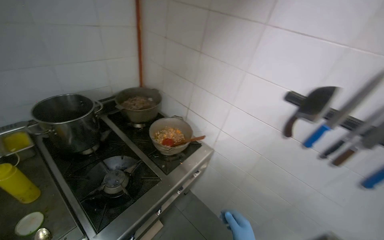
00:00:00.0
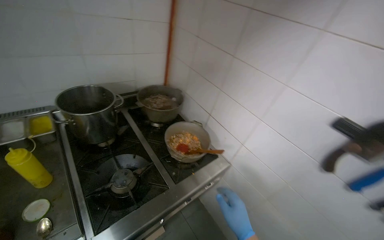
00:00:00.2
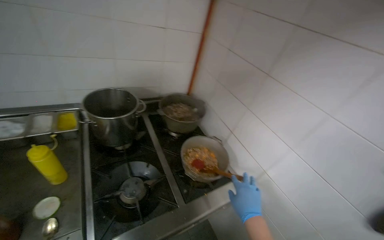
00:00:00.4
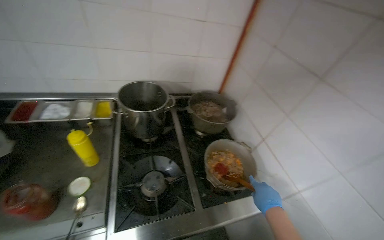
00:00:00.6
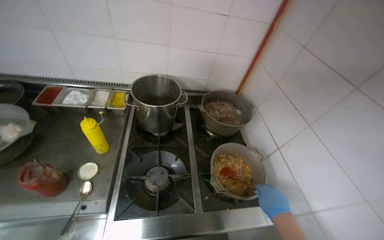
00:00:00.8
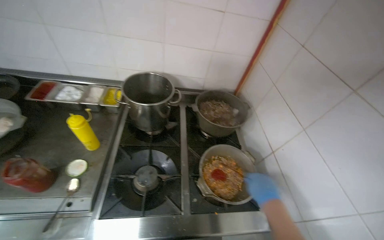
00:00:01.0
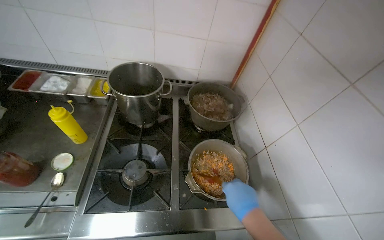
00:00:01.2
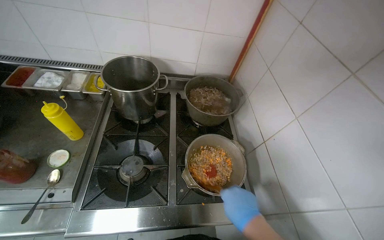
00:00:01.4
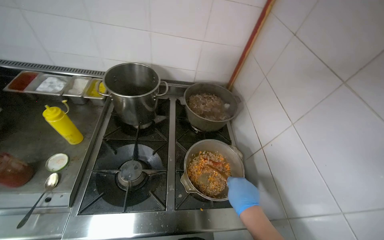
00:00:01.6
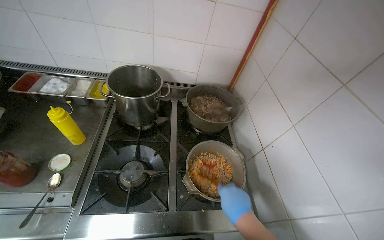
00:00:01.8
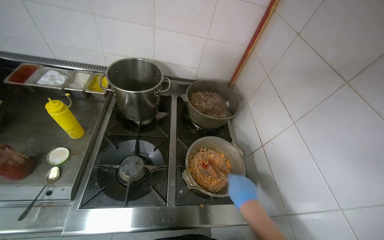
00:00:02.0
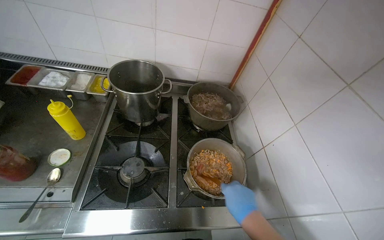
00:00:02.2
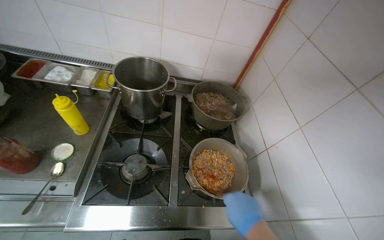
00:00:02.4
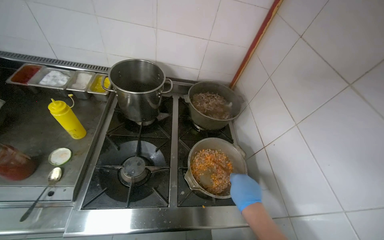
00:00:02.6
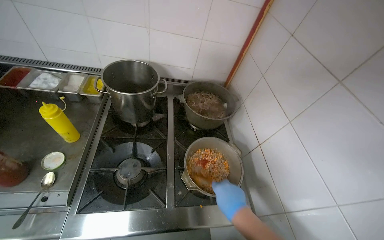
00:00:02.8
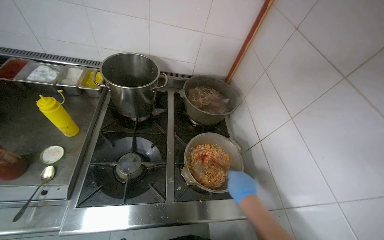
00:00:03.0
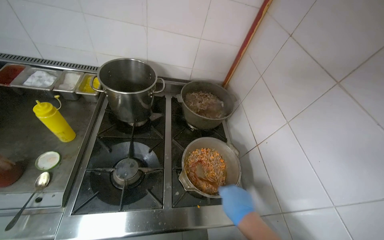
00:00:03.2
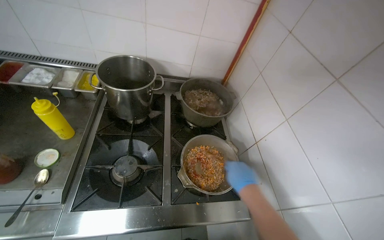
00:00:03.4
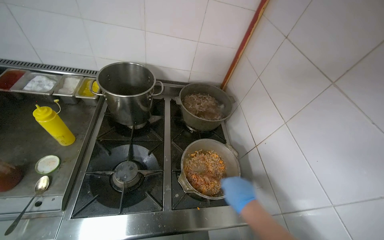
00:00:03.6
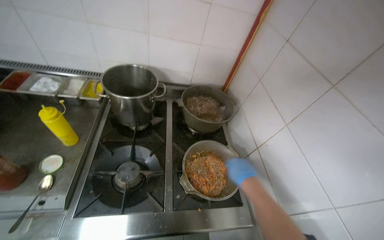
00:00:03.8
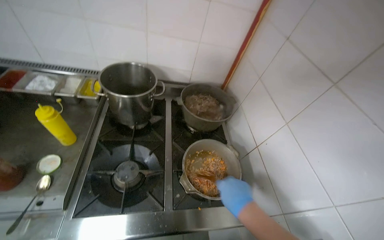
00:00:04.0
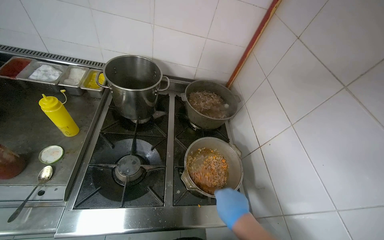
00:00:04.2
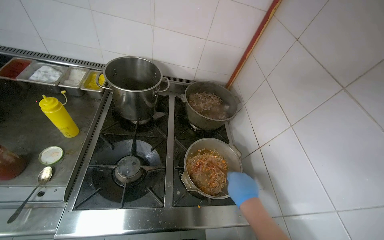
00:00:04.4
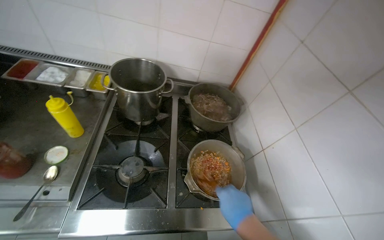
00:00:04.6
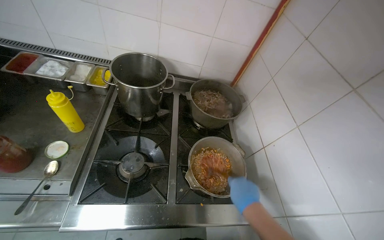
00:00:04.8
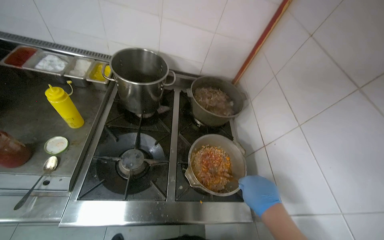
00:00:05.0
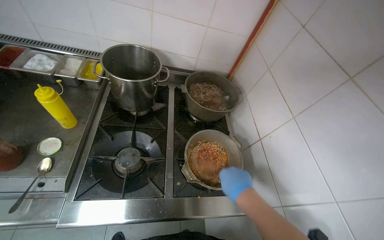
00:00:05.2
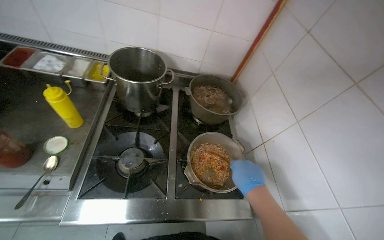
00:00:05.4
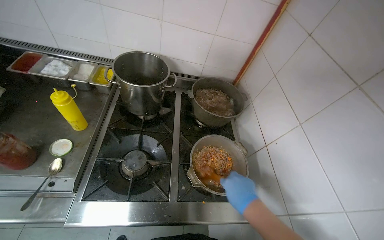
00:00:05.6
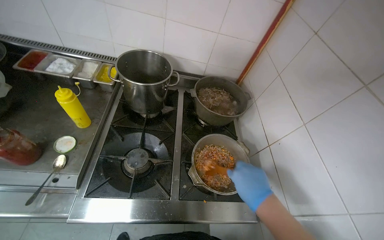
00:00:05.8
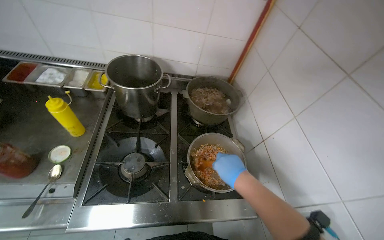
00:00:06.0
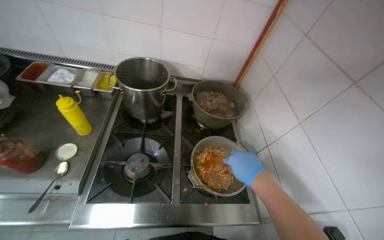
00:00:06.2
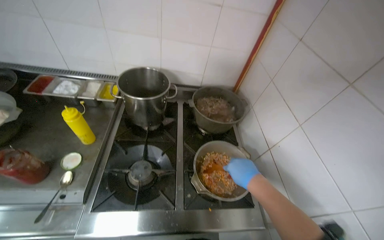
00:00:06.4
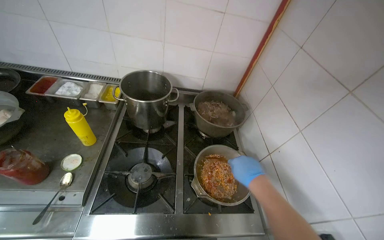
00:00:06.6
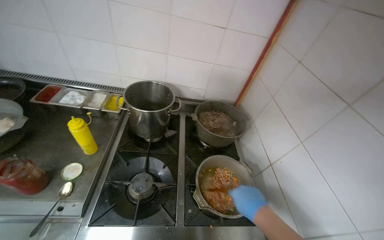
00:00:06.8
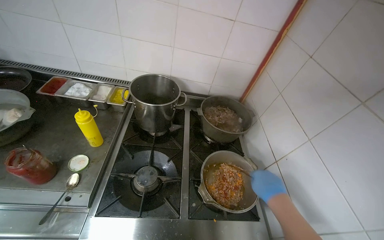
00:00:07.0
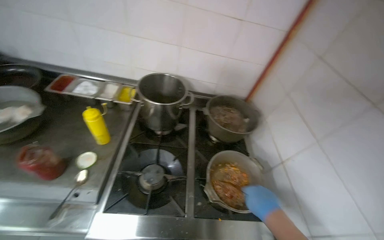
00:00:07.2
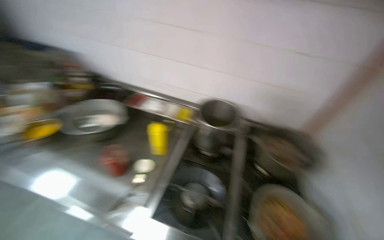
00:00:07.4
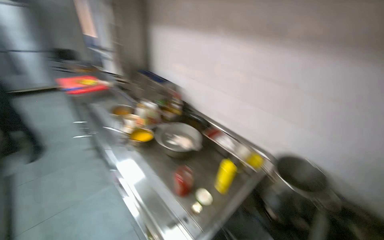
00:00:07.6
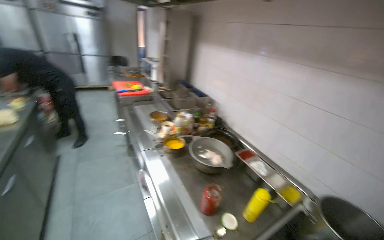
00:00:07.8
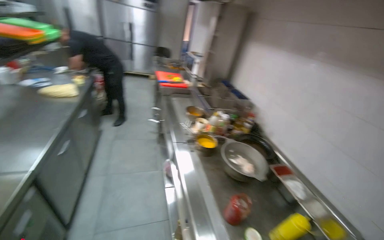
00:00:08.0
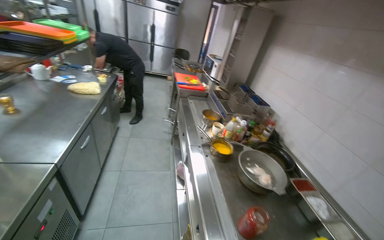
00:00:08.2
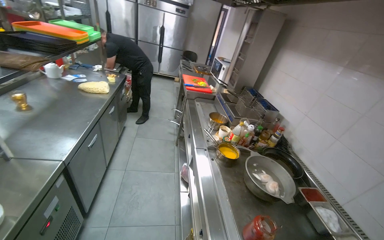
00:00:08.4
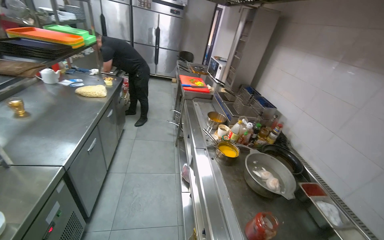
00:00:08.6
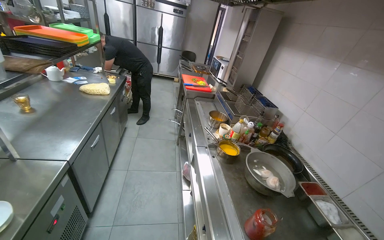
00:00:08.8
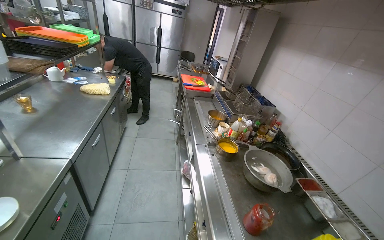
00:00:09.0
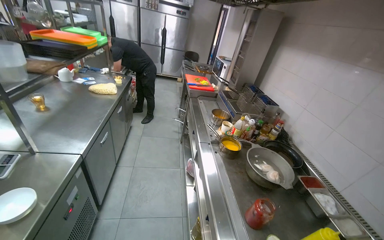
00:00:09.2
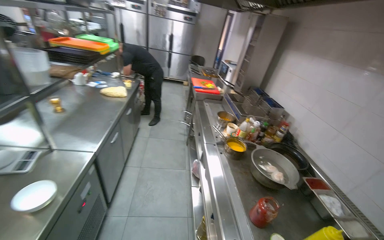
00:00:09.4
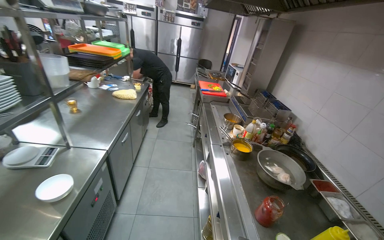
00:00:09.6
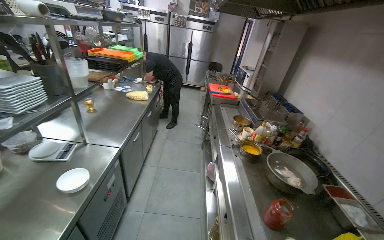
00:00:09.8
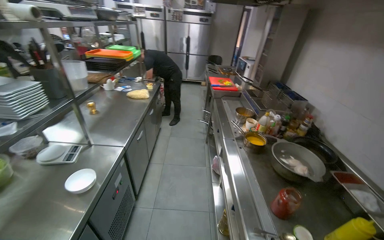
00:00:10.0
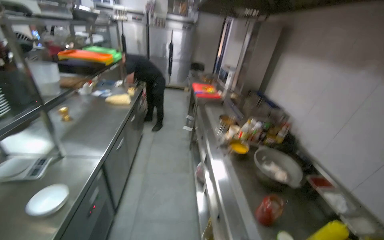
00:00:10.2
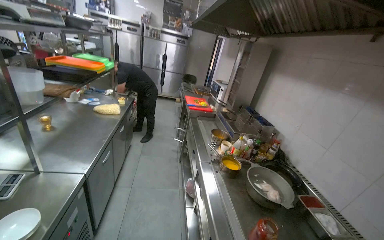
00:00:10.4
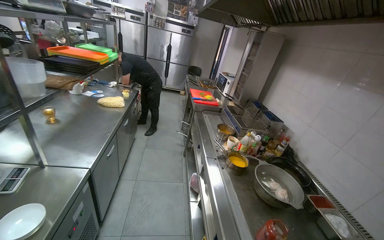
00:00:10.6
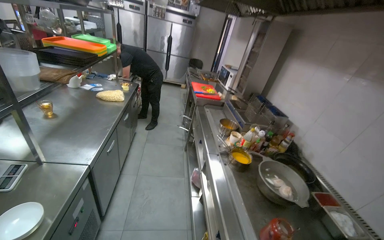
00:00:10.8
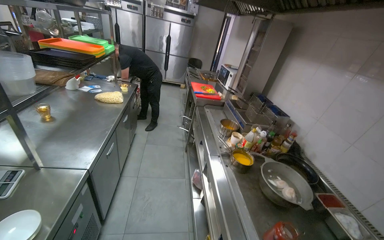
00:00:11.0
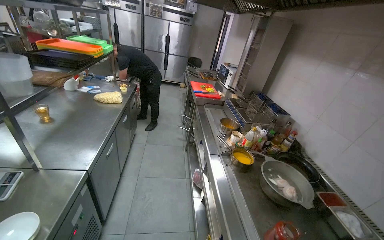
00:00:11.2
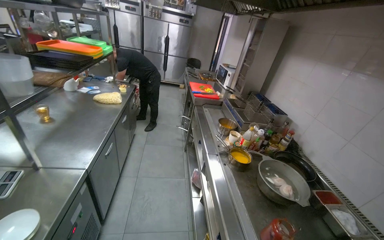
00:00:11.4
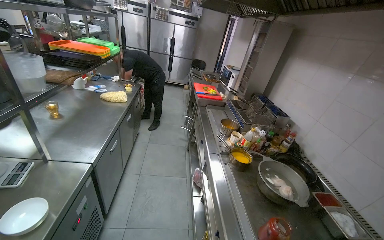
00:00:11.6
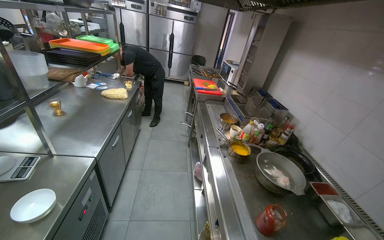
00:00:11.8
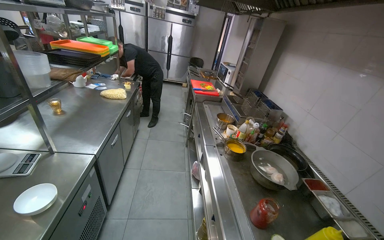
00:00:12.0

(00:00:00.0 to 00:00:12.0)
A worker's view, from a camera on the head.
Job: preparing food.
The whole recording: Adding product from refrigerator into meal. The worker takes a product from the refrigerator and mixes it into the meal.
00:00:00.0 - 00:00:01.6: The wearer looks roughly 45 degrees further to the left.
00:00:06.0 - 00:00:07.6: The wearer's head swings about 55 degrees to the left. The view tilts some 25 degrees upward.
00:00:07.6 - 00:00:09.0: The head rotates roughly 35 degrees to the left.

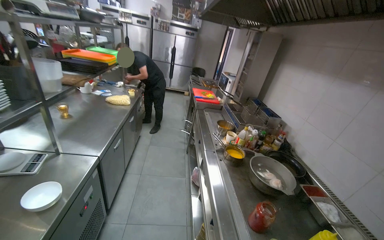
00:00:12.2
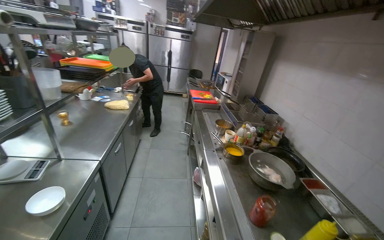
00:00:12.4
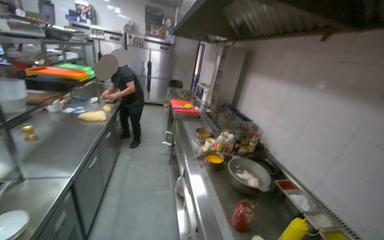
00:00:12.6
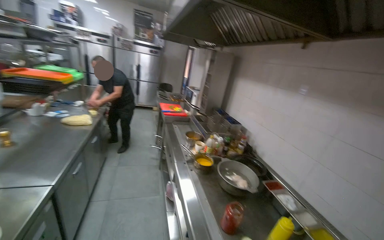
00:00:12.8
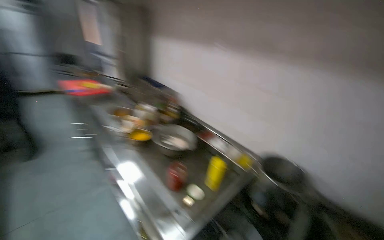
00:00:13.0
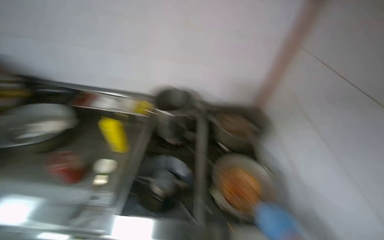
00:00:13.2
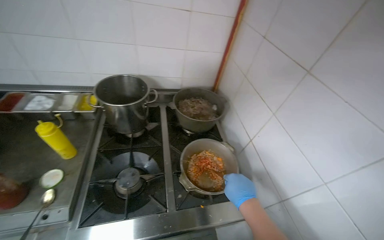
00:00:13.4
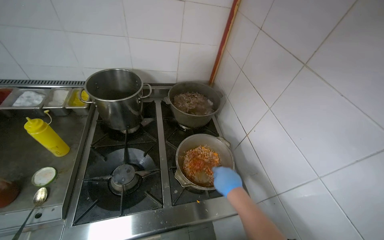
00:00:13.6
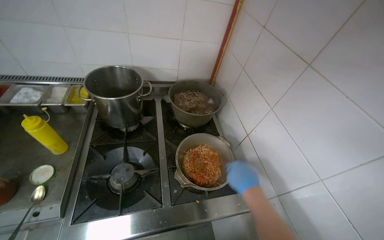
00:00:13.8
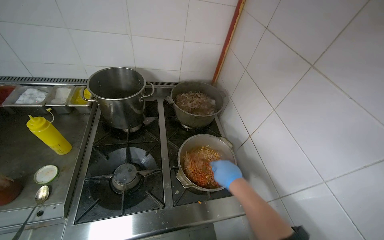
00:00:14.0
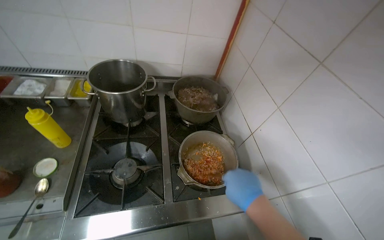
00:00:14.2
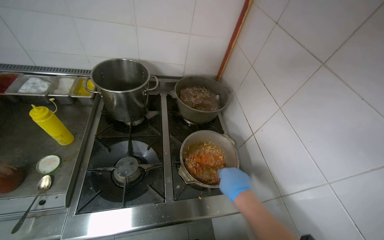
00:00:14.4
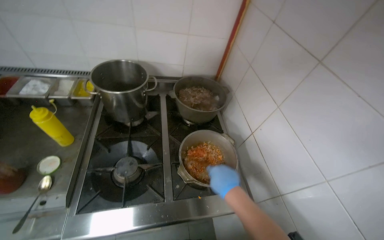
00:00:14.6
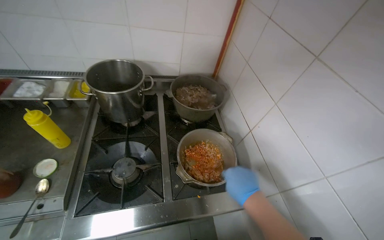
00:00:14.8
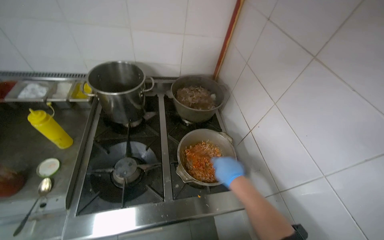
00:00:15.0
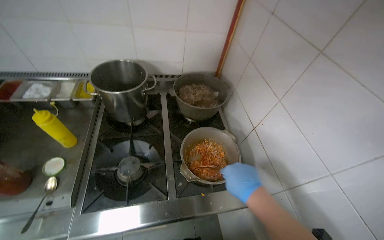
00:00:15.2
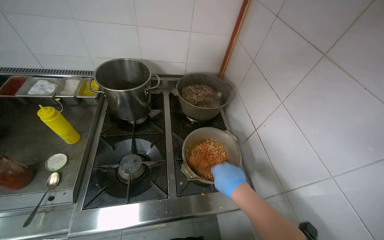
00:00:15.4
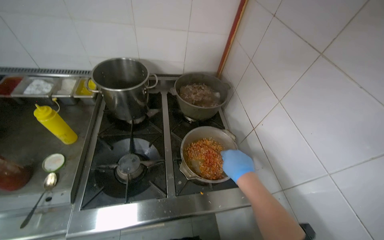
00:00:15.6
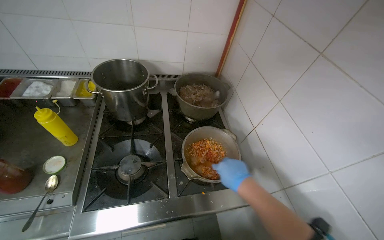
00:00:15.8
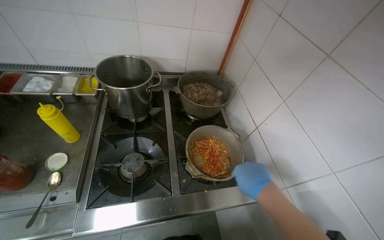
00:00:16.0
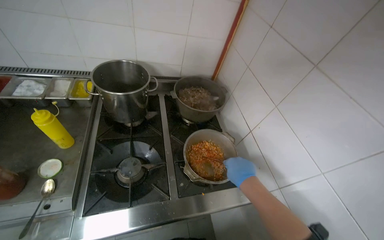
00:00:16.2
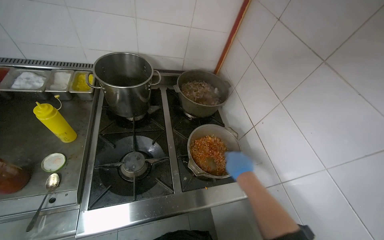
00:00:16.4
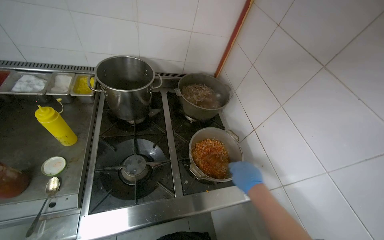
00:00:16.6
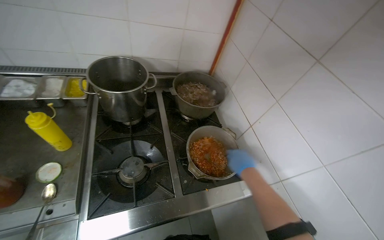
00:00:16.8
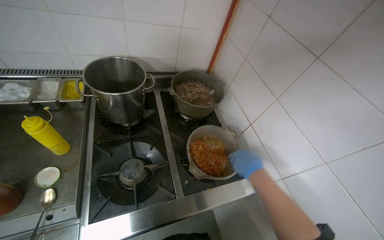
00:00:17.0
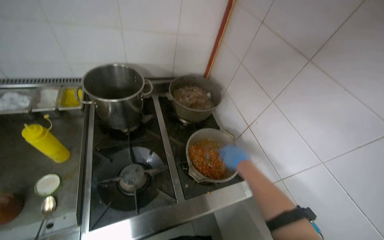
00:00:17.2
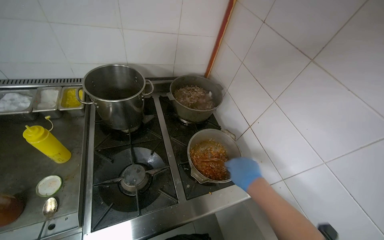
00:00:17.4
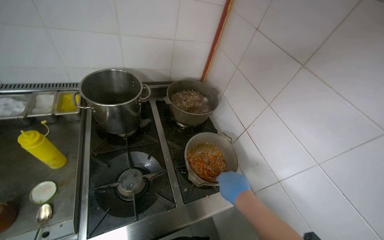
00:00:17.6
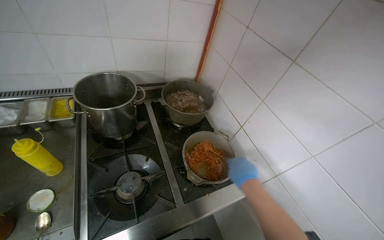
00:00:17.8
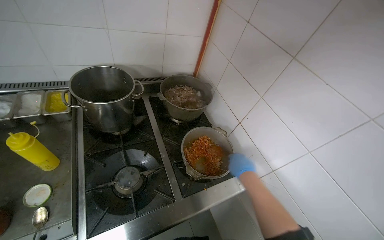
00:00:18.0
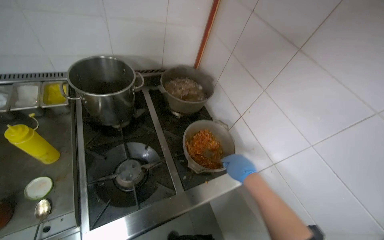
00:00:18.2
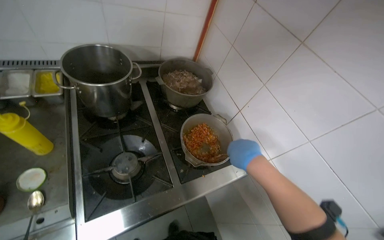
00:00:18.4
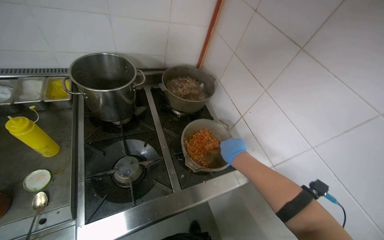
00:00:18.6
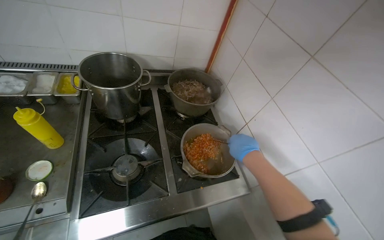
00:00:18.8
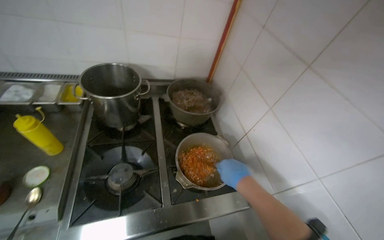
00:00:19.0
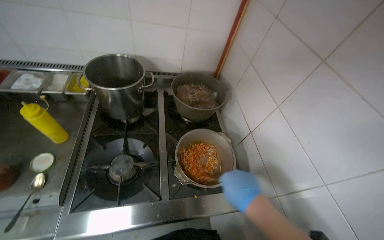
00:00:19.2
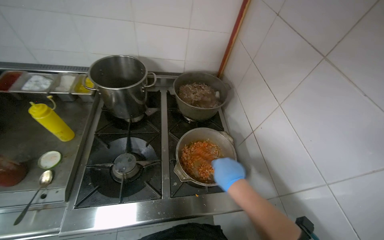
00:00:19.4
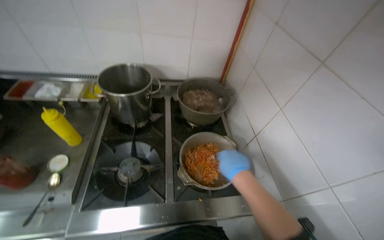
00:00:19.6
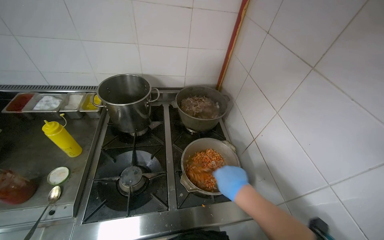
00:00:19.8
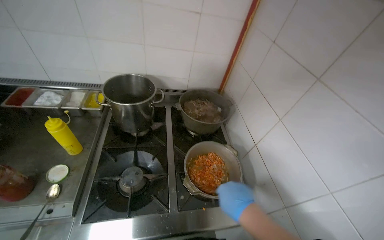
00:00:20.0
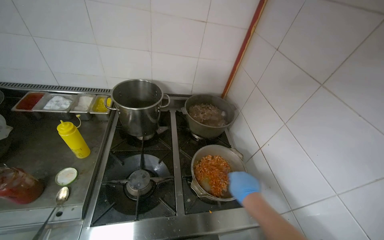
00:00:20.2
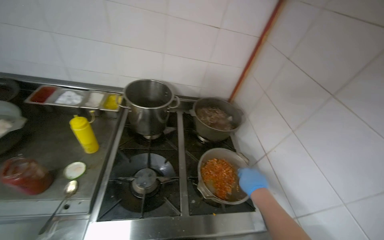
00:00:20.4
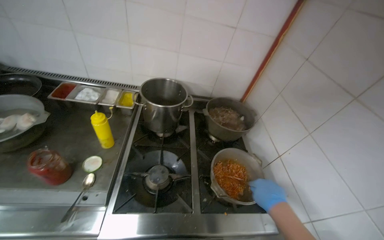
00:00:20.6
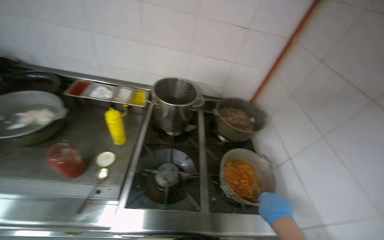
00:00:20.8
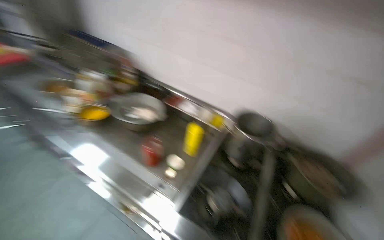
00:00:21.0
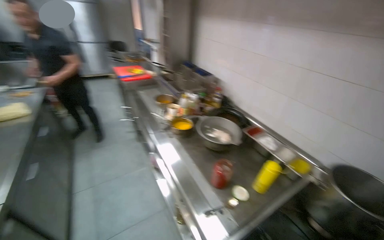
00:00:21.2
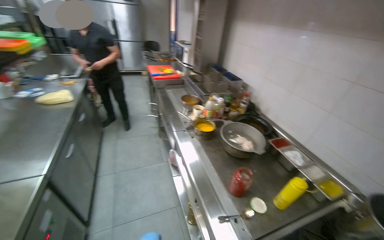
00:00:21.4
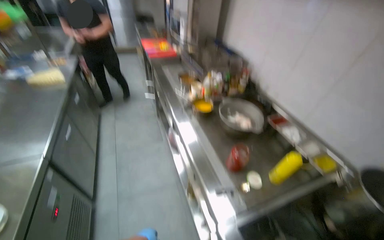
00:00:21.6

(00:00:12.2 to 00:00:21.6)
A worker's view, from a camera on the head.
Job: preparing food.
The whole recording: Adding product from refrigerator into meal. The worker takes a product from the refrigerator and mixes it into the meal.
00:00:12.2 - 00:00:13.8: The wearer's head swings roughly 95 degrees to the right. The wearer looks some 35 degrees further downward.
00:00:20.0 - 00:00:21.6: The head turns to the left by about 75 degrees. The camera pitches upward, by about 15 degrees.
